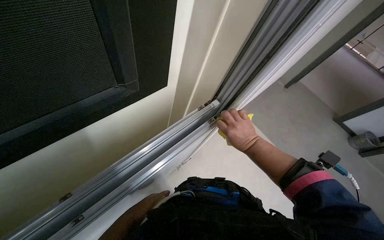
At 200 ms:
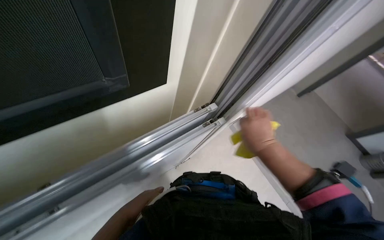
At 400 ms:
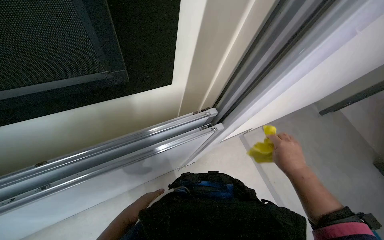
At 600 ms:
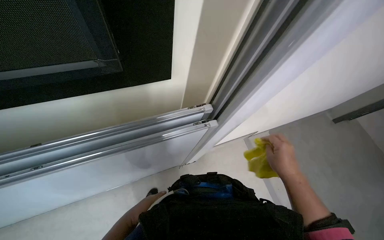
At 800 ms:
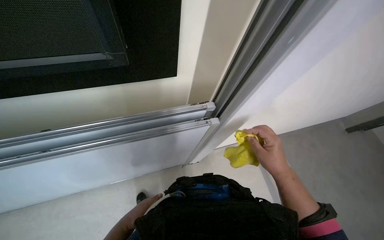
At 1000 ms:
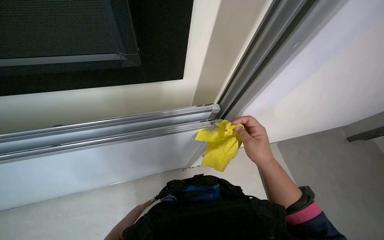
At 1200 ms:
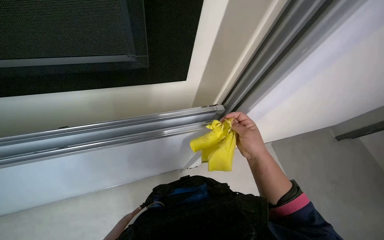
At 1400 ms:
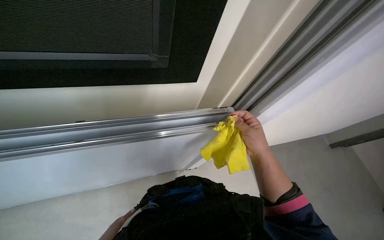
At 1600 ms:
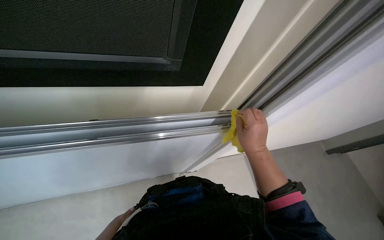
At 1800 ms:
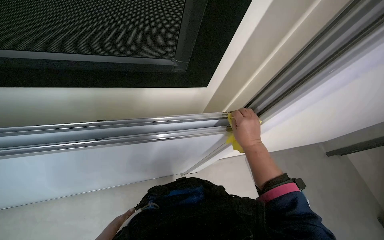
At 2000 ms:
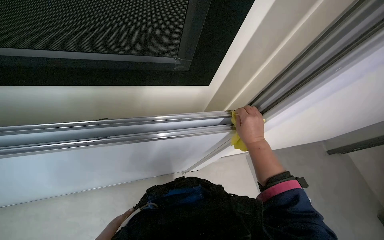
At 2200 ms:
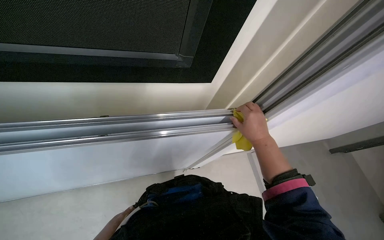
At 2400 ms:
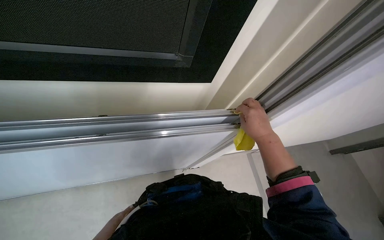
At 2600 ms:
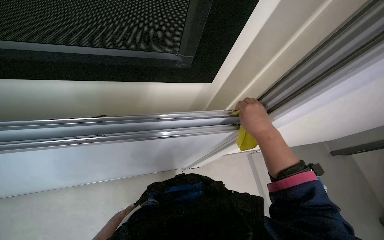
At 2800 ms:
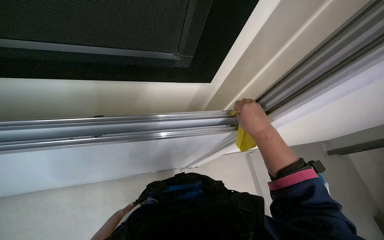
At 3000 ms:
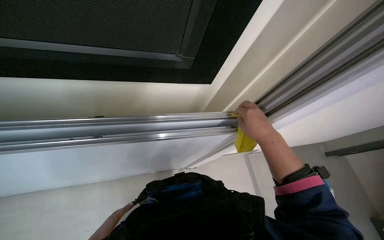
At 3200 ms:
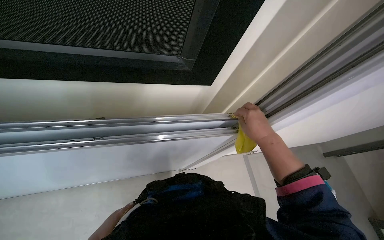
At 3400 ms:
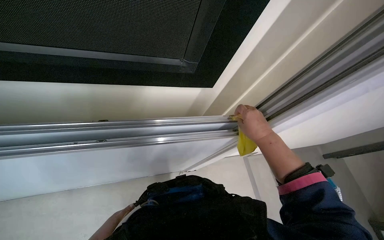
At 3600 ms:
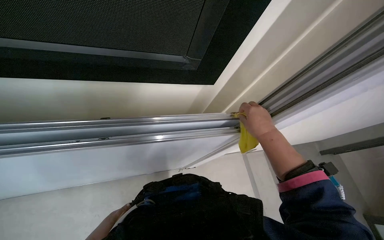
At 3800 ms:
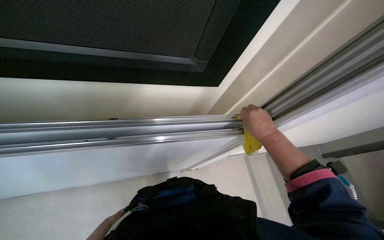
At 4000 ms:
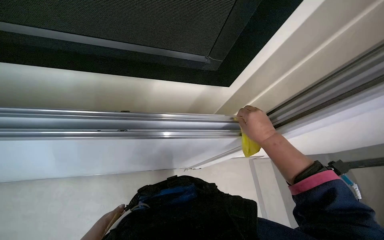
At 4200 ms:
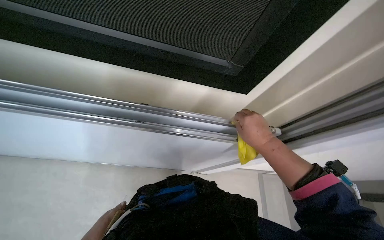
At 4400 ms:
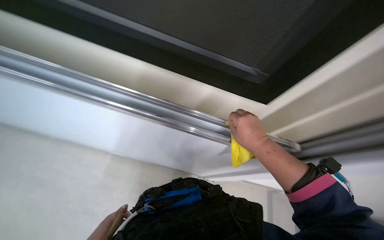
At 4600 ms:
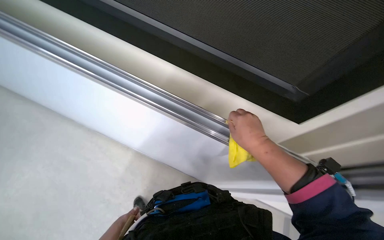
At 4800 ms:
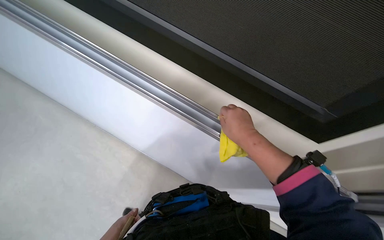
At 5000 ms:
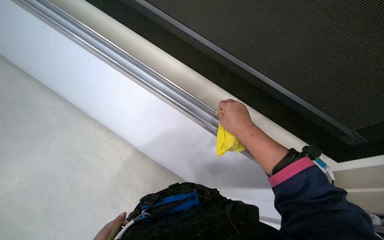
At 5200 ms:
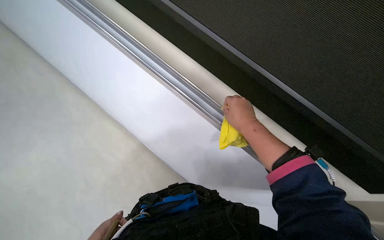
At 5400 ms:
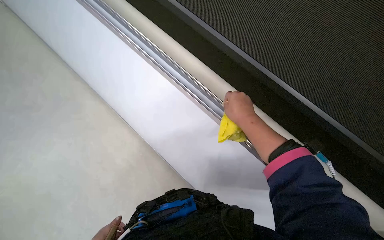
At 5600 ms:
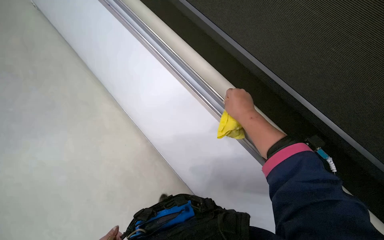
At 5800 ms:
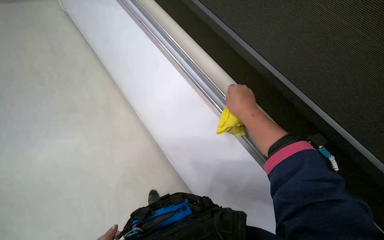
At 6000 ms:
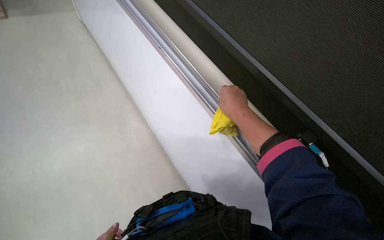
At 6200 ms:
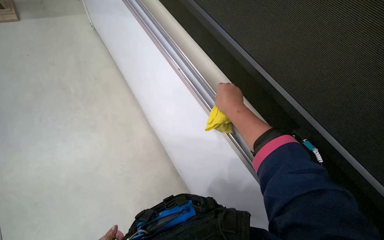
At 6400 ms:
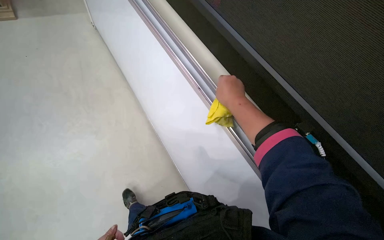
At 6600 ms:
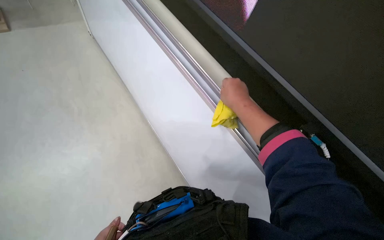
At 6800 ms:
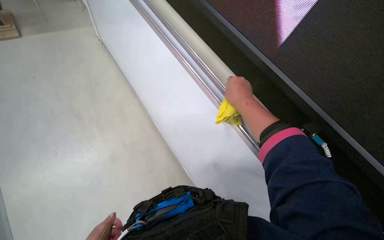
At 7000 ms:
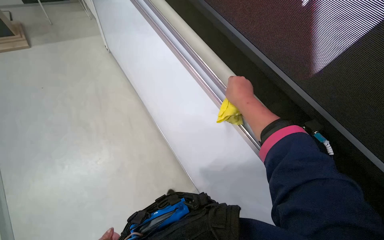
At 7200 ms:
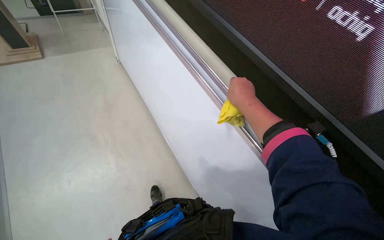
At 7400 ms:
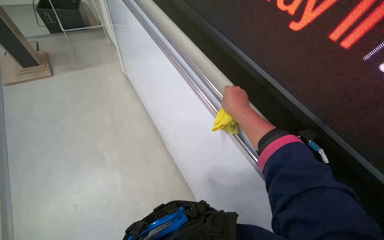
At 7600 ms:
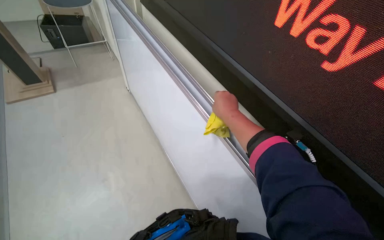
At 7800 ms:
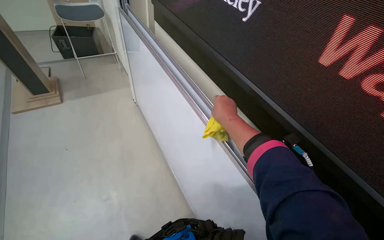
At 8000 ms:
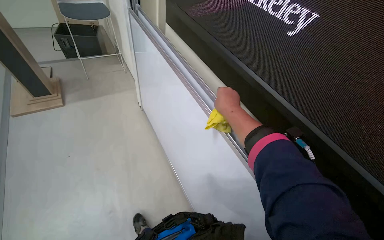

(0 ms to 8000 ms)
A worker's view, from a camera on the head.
Job: wiping surfaces.
The whole recording: Wiping whiteboard. The worker wipes the whiteboard with a yellow cloth.
0 ms - 1600 ms: The right hand goes to the right and returns, approximately 10 cm each way.
3200 ms - 4800 ms: The right hand shifts roughly 20 cm to the left and nearer to the camera.
4800 ms - 6400 ms: The camera pitches downward, by some 15 degrees.
6400 ms - 8000 ms: The view tilts some 15 degrees upward. The right hand shifts some 20 cm farther from the camera.

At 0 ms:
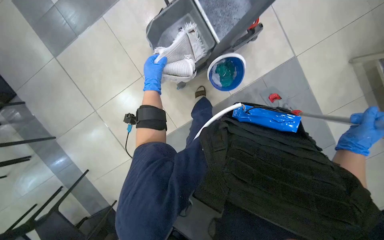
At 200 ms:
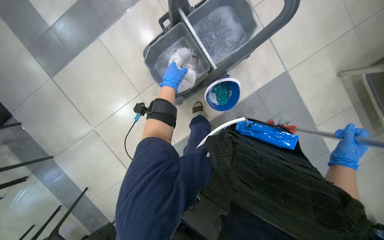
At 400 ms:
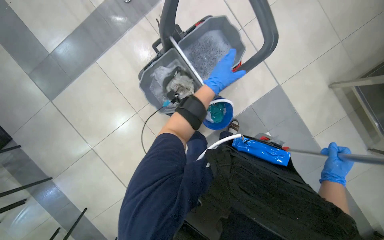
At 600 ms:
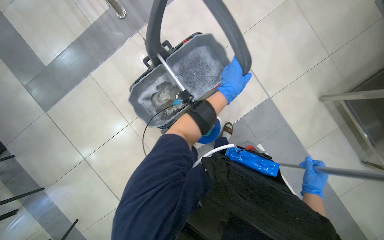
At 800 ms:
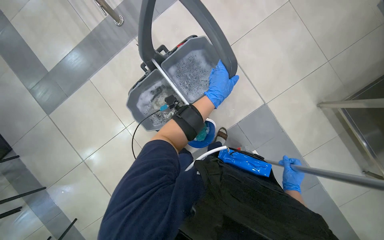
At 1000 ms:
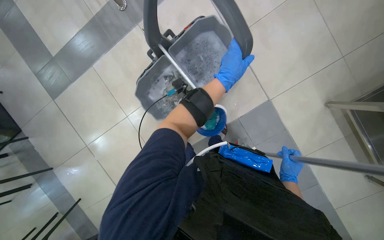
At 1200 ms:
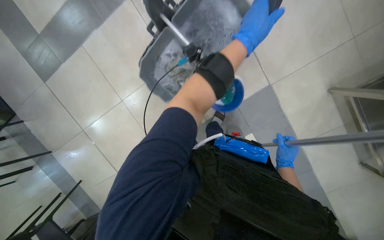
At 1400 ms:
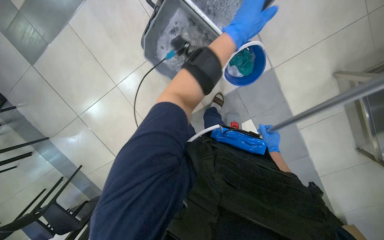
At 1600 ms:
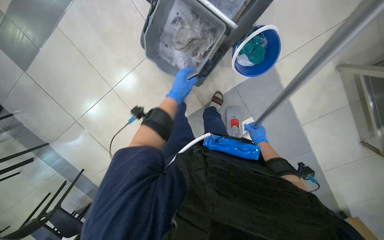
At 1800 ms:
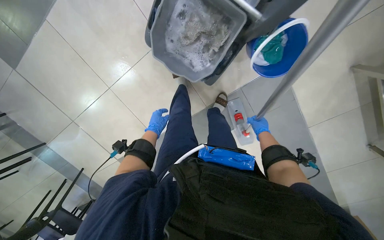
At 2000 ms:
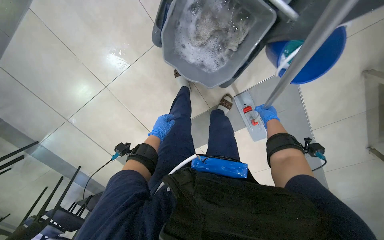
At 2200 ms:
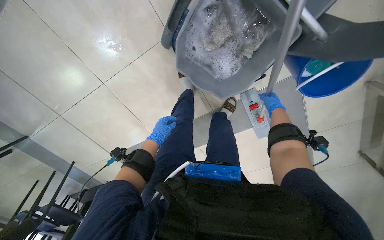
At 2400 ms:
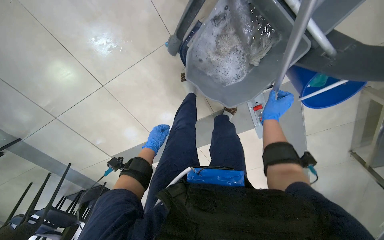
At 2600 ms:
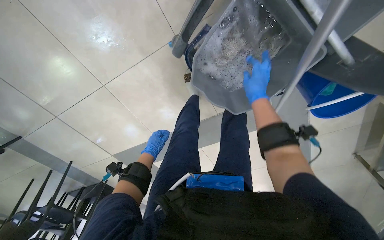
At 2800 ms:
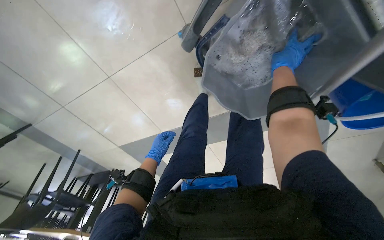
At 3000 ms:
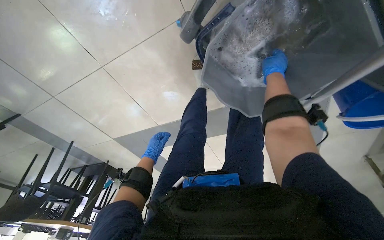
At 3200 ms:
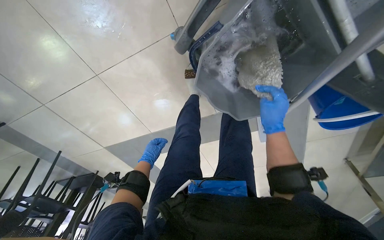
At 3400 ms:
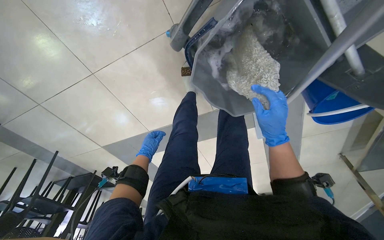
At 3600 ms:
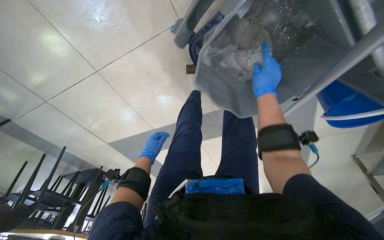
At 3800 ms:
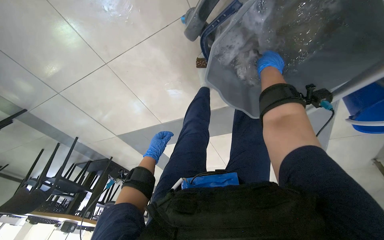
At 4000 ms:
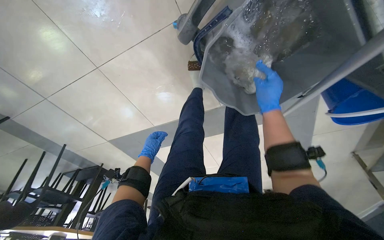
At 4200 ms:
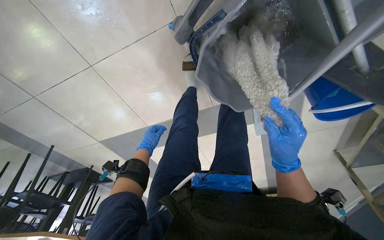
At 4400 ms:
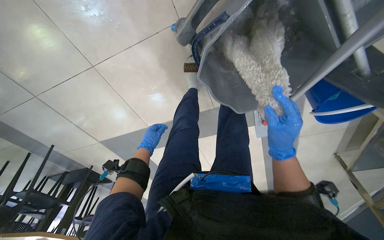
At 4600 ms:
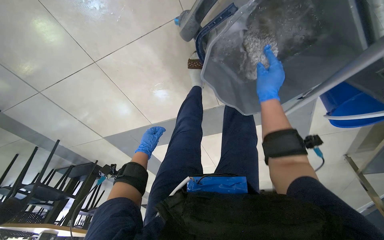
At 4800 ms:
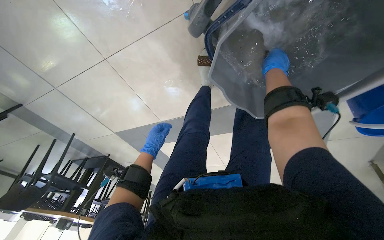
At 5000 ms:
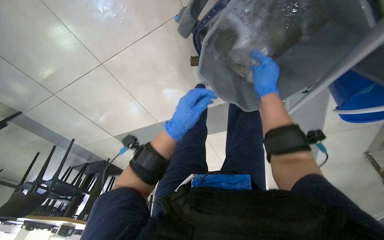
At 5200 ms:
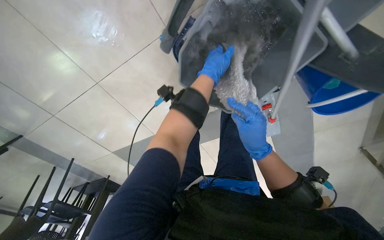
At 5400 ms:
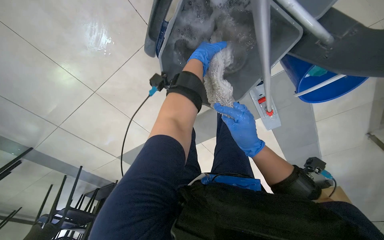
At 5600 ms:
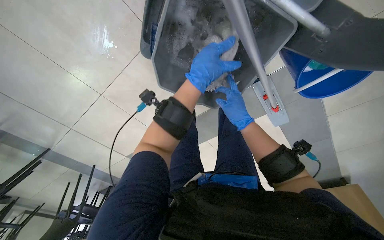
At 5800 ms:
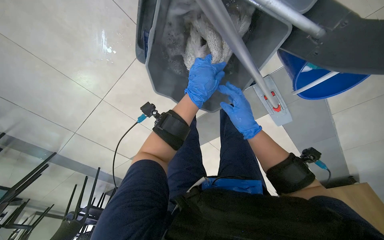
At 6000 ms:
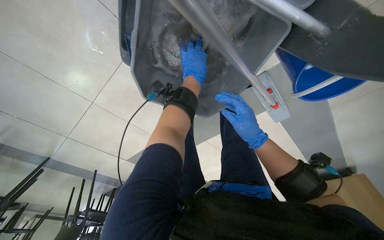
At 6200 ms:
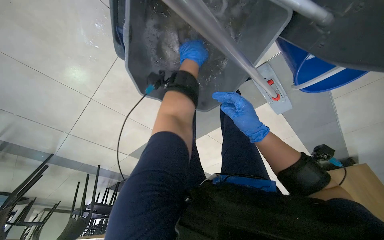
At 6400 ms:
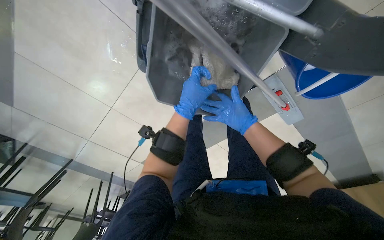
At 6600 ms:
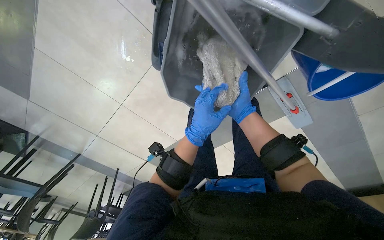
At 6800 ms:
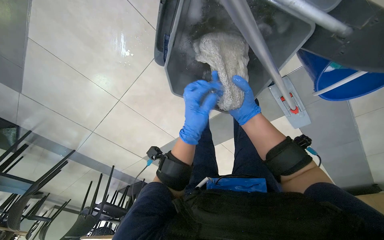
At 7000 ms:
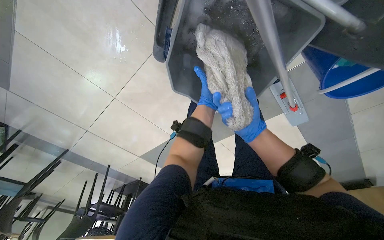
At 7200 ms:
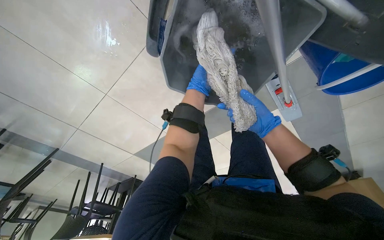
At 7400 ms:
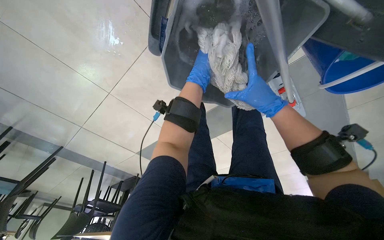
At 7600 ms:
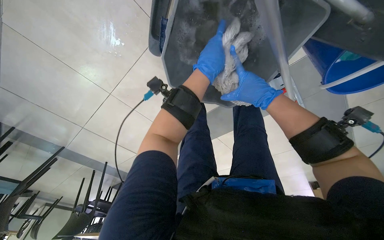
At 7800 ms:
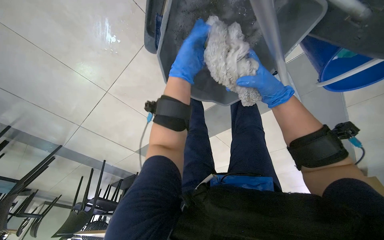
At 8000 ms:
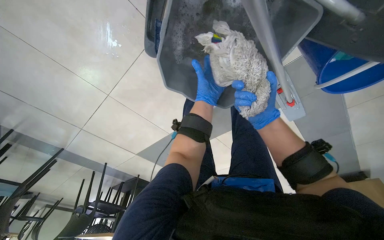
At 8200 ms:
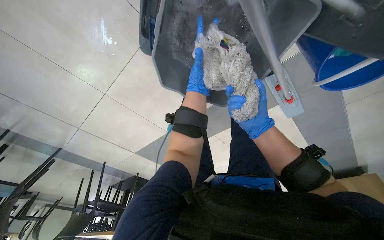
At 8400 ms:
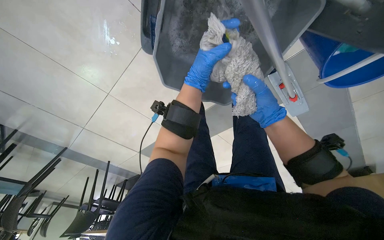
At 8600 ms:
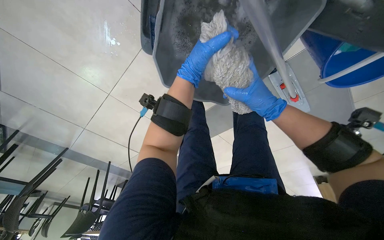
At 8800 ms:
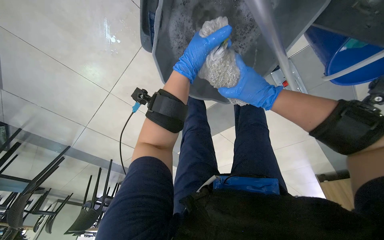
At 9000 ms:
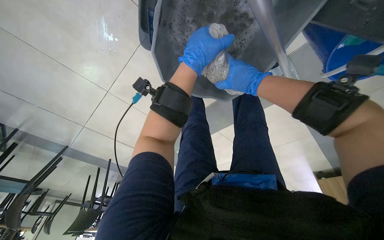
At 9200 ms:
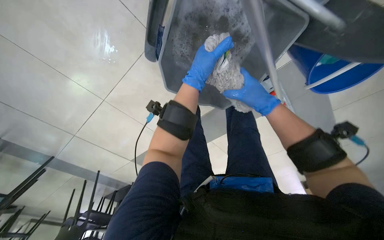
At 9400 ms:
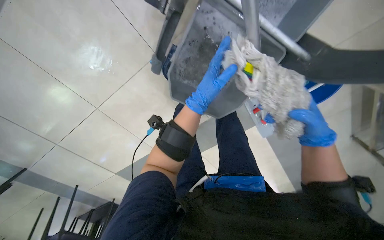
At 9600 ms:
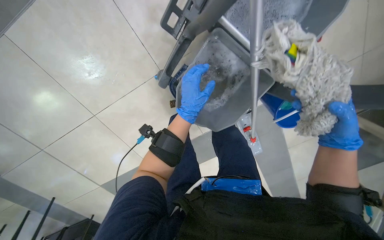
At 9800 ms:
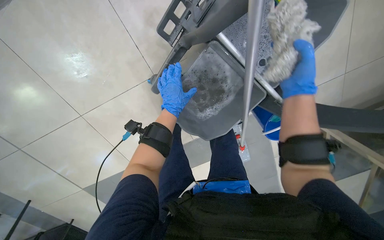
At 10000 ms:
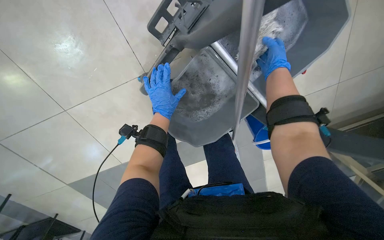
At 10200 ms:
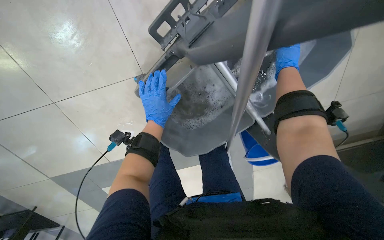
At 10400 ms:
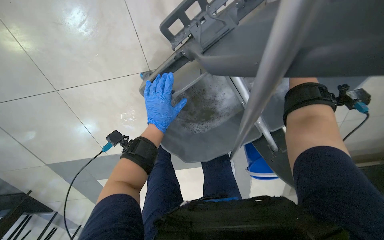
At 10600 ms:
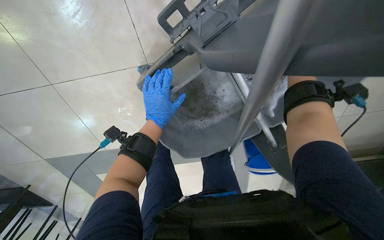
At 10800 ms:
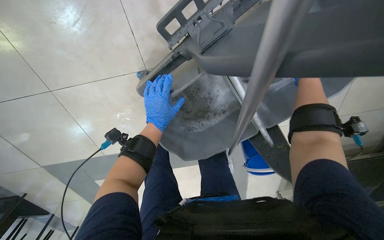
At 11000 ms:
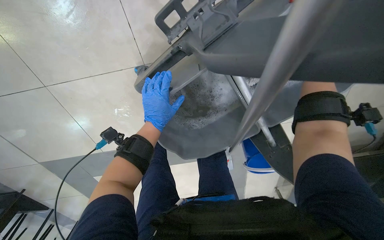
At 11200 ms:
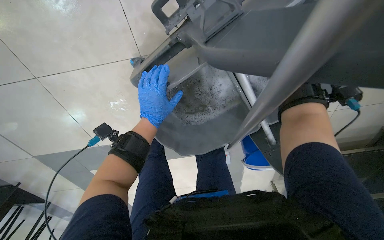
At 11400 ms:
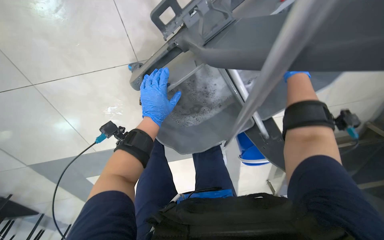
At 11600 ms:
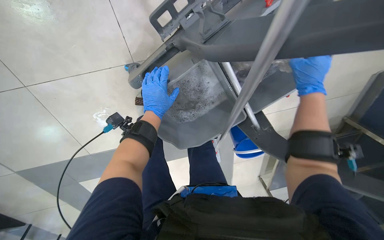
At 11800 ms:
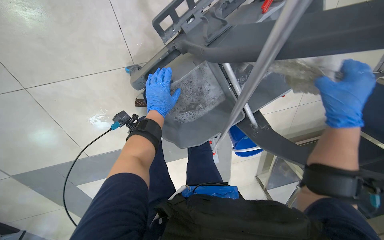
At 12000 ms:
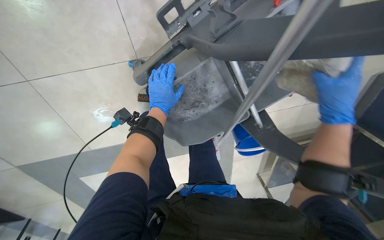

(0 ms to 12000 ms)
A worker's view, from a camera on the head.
Job: preparing cleaning supplies.
The whole recording: Wringing mop head. The worker wrings the mop head in the bucket.
0 ms - 1600 ms: The left hand reaches approximately 40 cm to the right, then returns, while the right hand heads farther from the camera, covering some 30 cm.
1600 ms - 3000 ms: The camera travels approximately 60 cm. The wearer looks about 25 degrees further downward.
3000 ms - 4400 ms: The right hand moves up and down the picture over approximately 25 cm, changing direction 2 times.
4400 ms - 6000 ms: The left hand goes up and down the picture, some 35 cm each way, reversing 2 times; the right hand swings up and down the picture, approximately 25 cm each way, with 2 reversals.
6000 ms - 7600 ms: The left hand goes nearer and farther, roughly 30 cm each way, reversing 2 times. Meanwhile the right hand travels up the picture by approximately 10 cm, and reaches about 10 cm farther from the camera, then returns.
7600 ms - 9000 ms: The right hand moves about 10 cm down the picture and comes back.
9000 ms - 10400 ms: The camera is aimed approximately 25 degrees further to the right. The camera pitches upward, by approximately 15 degrees.
